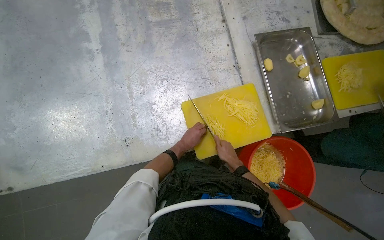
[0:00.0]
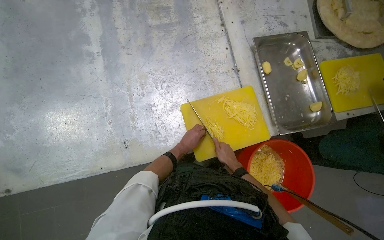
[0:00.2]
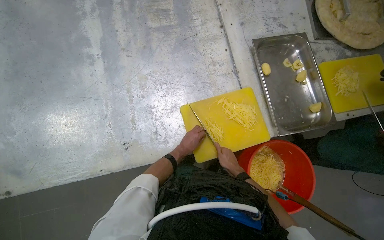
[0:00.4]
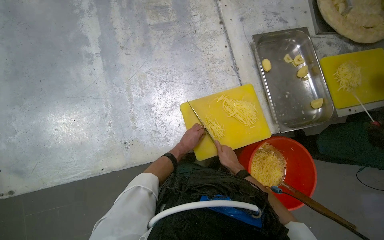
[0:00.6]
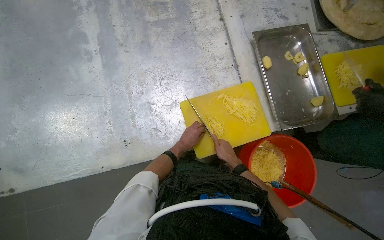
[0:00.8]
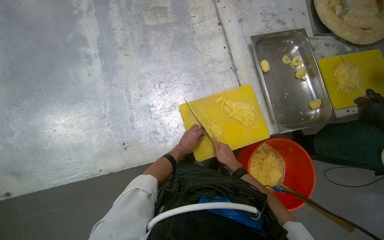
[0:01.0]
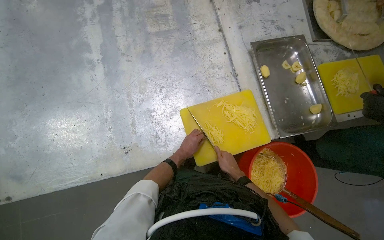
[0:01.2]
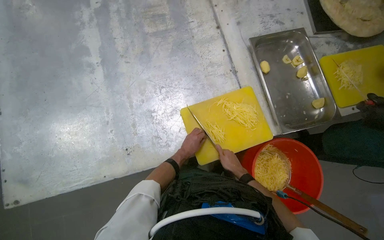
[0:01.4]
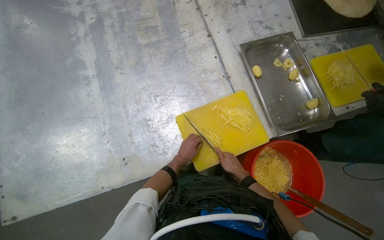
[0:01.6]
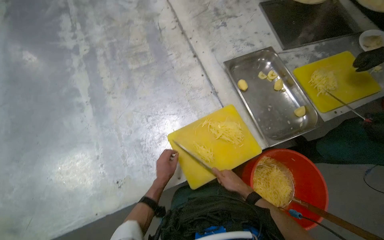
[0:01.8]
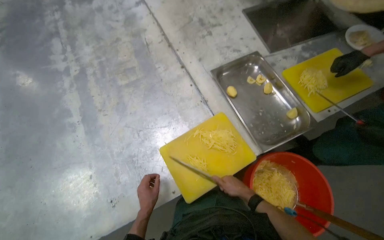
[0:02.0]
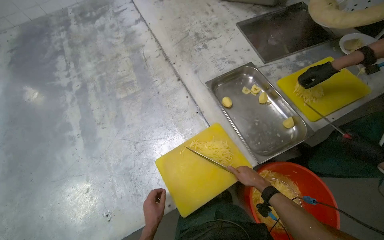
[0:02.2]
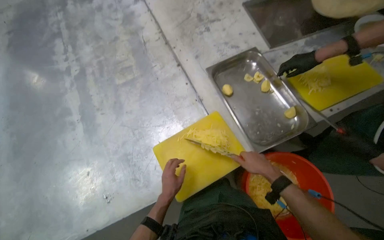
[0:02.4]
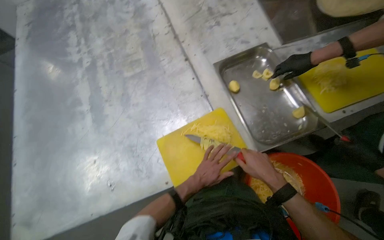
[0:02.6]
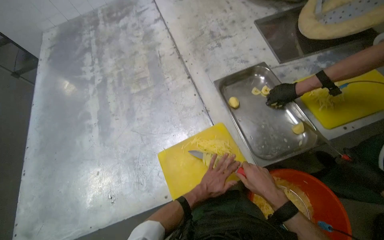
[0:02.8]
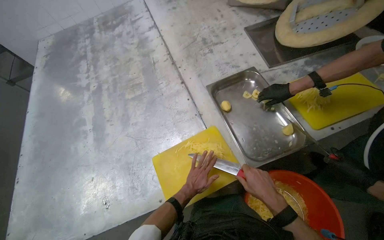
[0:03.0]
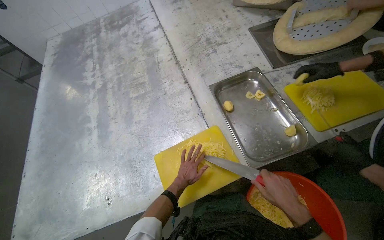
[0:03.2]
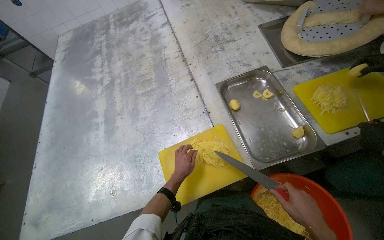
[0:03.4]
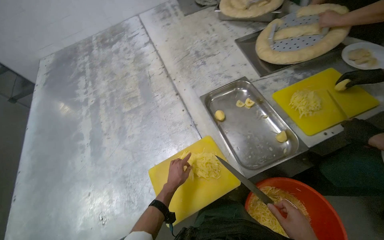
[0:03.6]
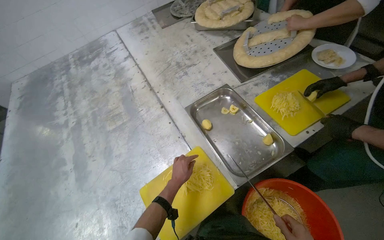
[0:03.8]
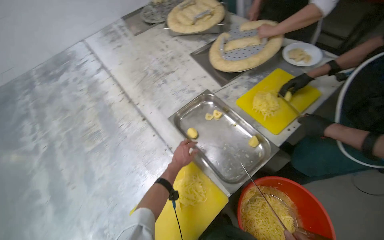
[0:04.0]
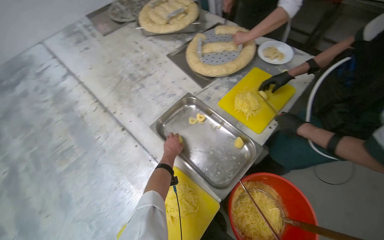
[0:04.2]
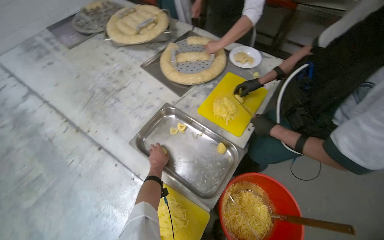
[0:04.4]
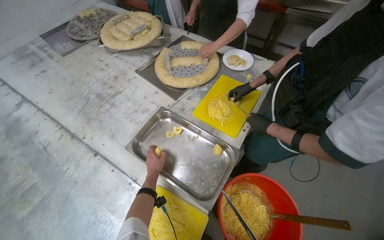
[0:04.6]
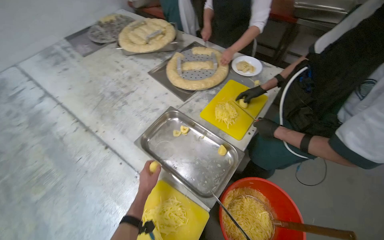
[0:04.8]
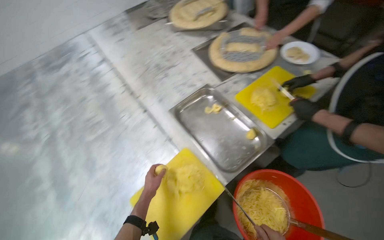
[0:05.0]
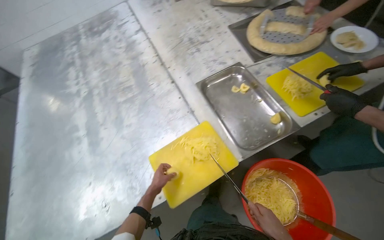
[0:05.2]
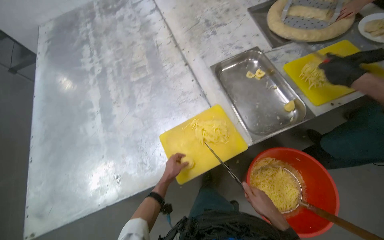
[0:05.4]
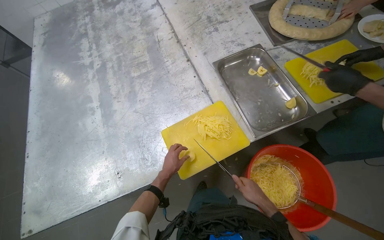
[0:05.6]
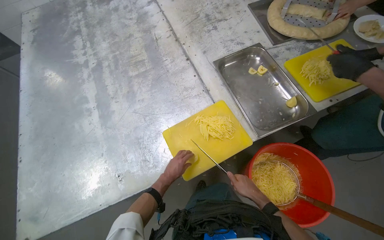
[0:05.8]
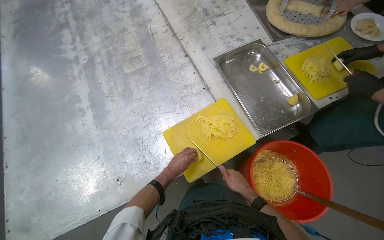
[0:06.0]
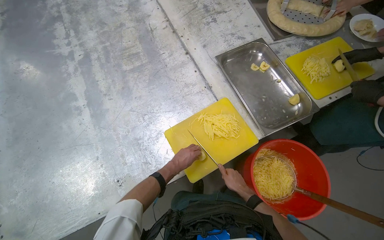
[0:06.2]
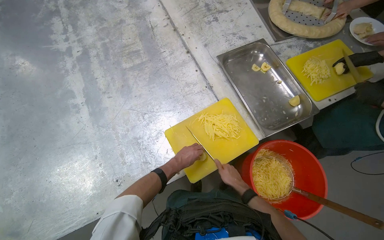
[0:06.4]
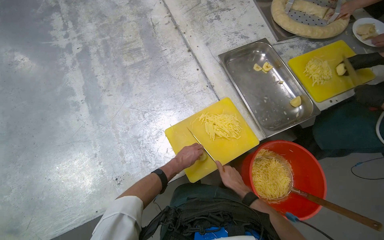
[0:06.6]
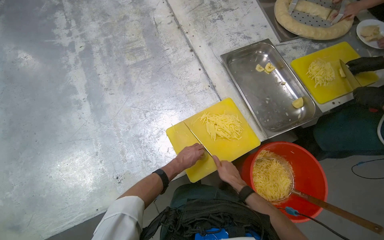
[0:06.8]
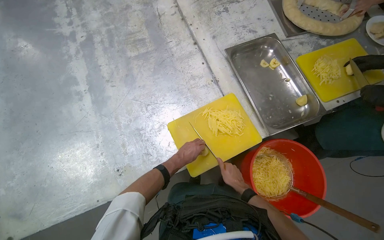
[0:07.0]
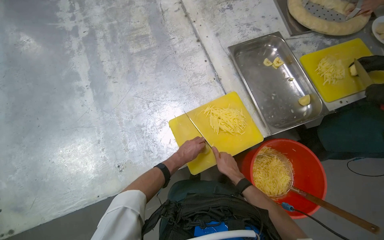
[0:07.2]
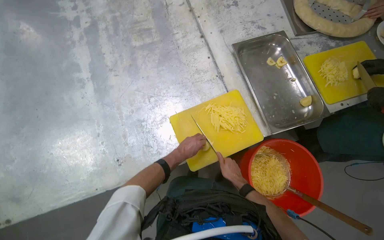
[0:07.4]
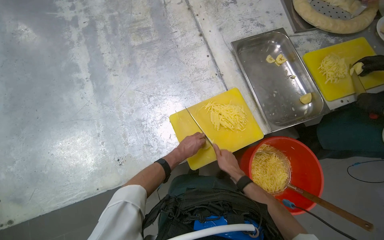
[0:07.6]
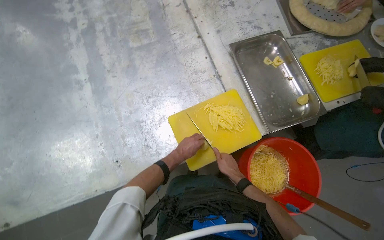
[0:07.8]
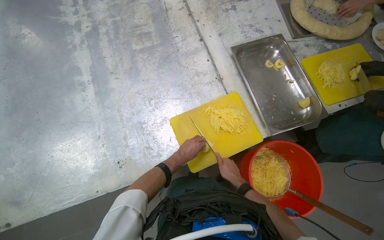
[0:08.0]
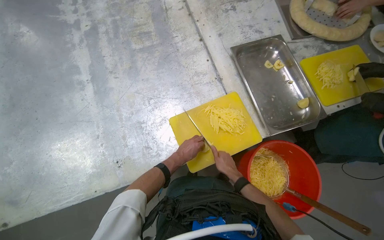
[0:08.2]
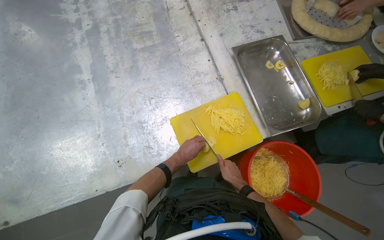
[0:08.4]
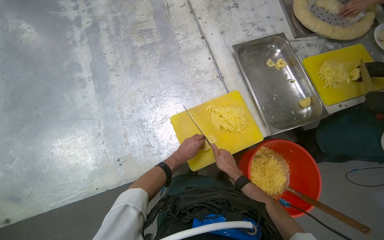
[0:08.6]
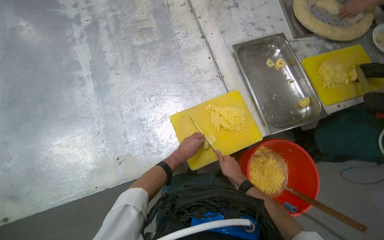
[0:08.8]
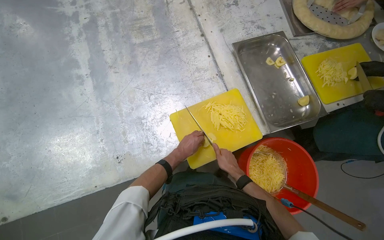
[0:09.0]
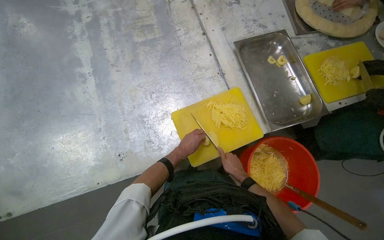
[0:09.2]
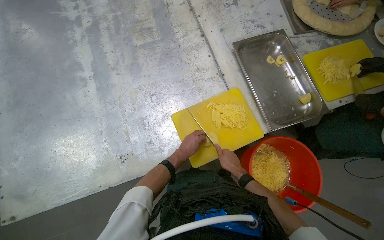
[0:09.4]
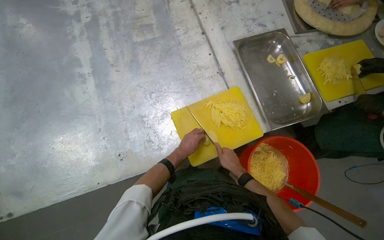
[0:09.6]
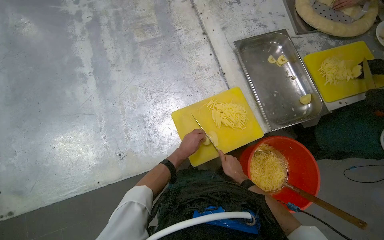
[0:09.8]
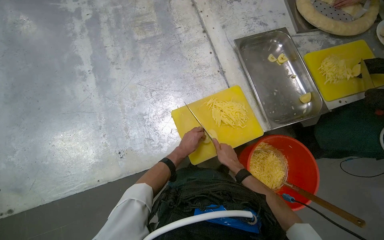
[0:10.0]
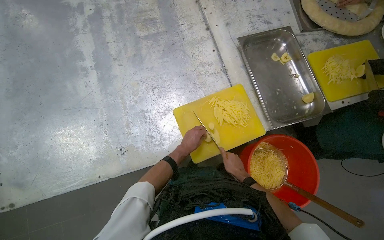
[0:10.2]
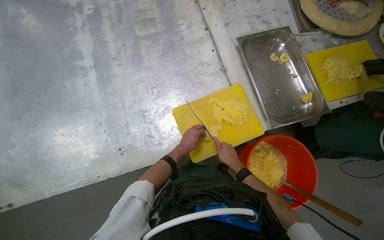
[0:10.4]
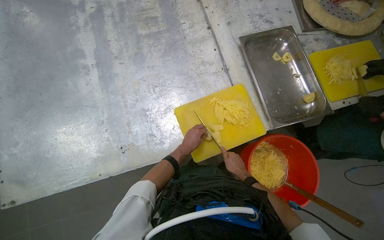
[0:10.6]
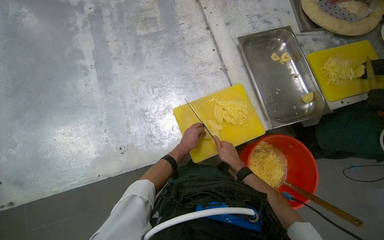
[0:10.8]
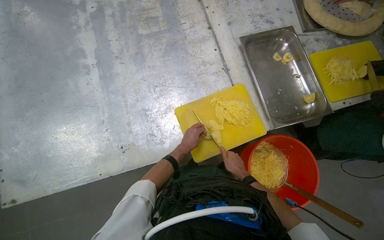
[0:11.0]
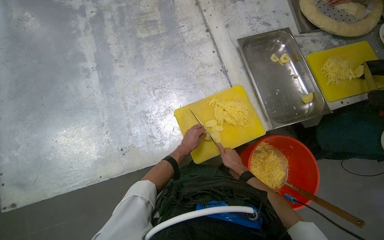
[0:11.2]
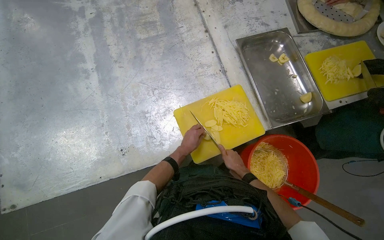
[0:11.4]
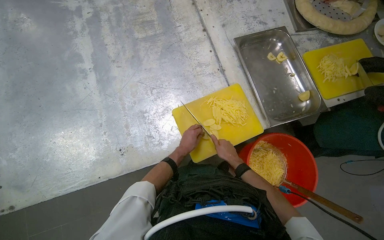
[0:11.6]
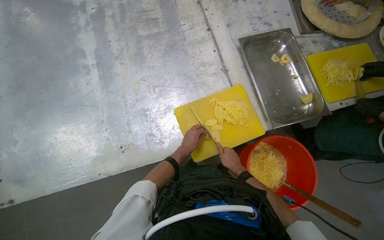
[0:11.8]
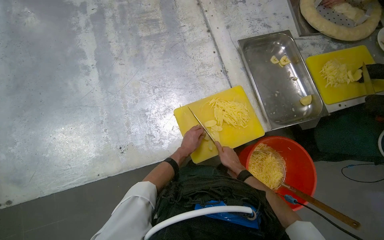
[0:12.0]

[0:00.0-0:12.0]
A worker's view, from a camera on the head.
Job: preparing food.
The whole recording: Slicing potatoes on cutting board. The worker continues slicing potatoes into thin strips on a yellow cutting board.
0:00.0 to 0:01.6: The hands work in one place, with small movements.
0:01.6 to 0:03.0: The right hand moves to the right, approximately 25 cm.
0:03.0 to 0:04.4: The wearer's head swings about 35 degrees to the right.
0:04.4 to 0:06.0: The head rotates about 30 degrees to the left.
0:06.0 to 0:07.6: The right hand goes some 10 cm to the left.
0:07.6 to 0:12.0: The hands are busy where they are.

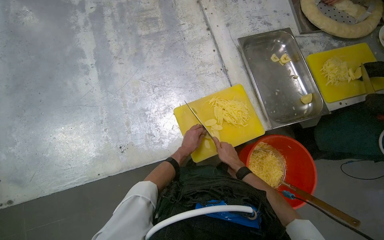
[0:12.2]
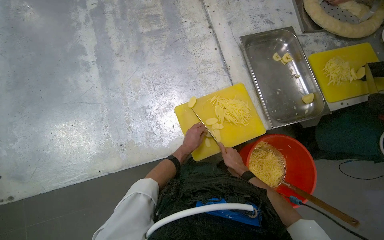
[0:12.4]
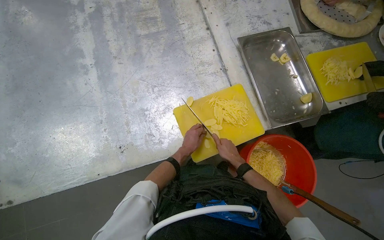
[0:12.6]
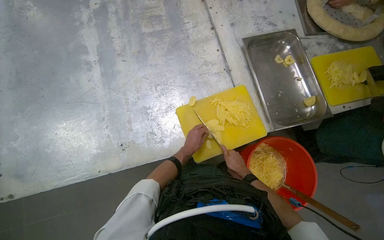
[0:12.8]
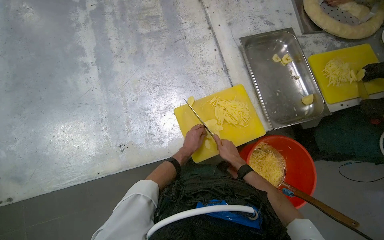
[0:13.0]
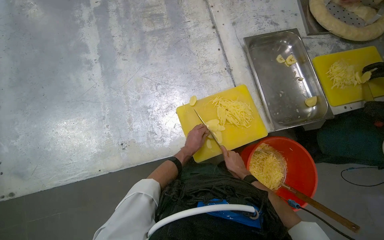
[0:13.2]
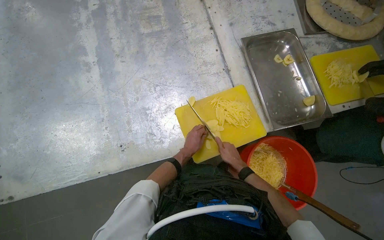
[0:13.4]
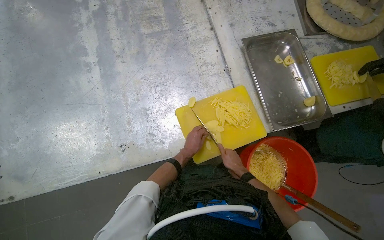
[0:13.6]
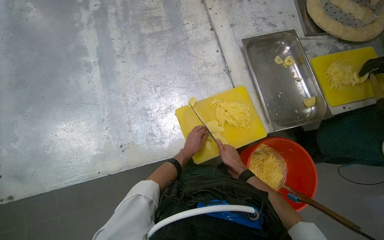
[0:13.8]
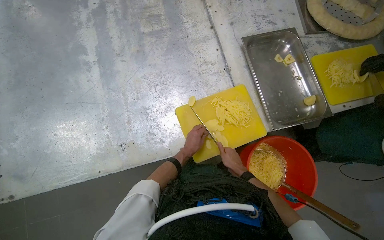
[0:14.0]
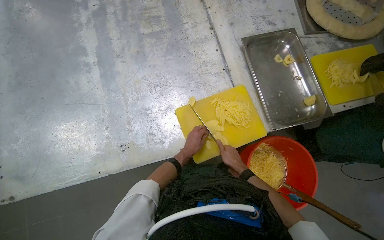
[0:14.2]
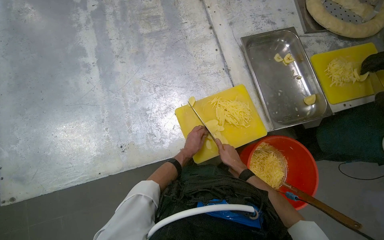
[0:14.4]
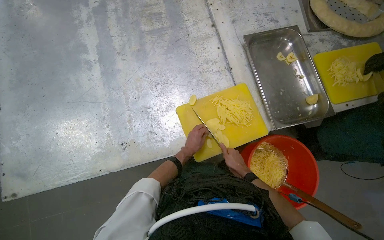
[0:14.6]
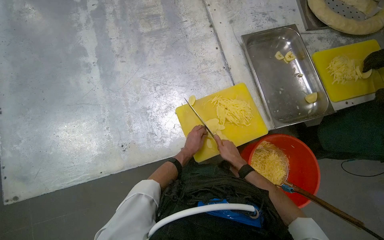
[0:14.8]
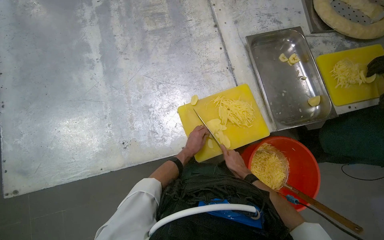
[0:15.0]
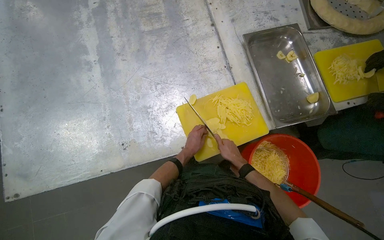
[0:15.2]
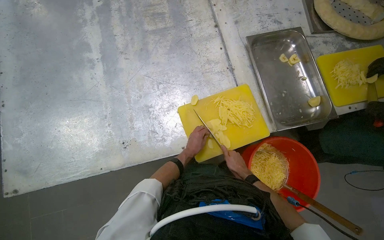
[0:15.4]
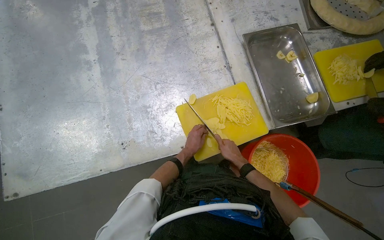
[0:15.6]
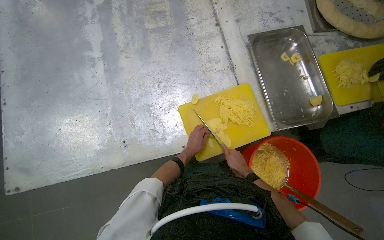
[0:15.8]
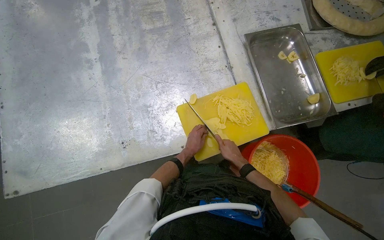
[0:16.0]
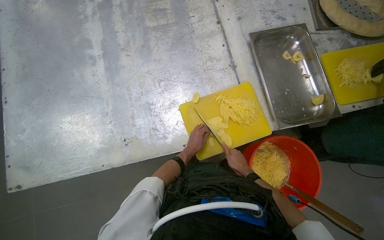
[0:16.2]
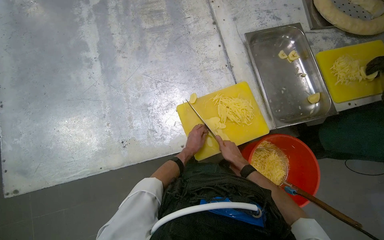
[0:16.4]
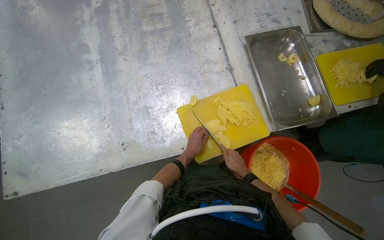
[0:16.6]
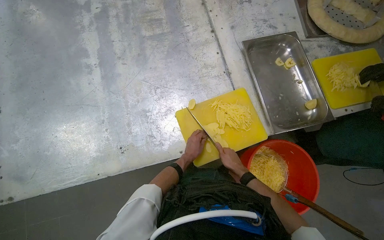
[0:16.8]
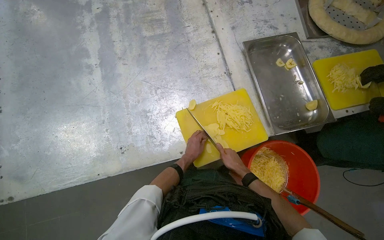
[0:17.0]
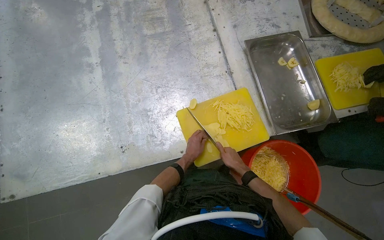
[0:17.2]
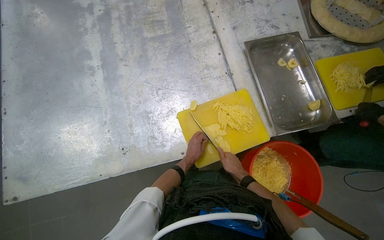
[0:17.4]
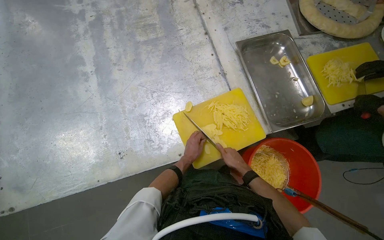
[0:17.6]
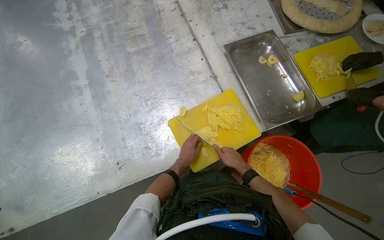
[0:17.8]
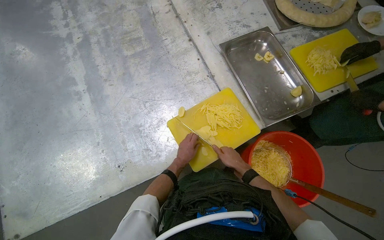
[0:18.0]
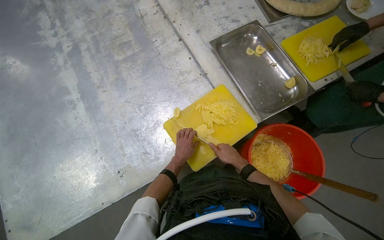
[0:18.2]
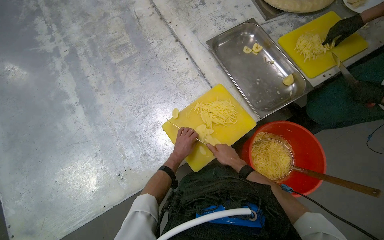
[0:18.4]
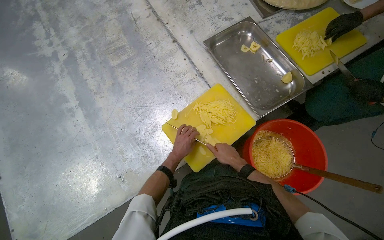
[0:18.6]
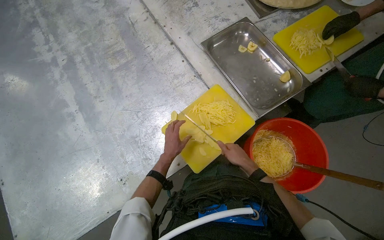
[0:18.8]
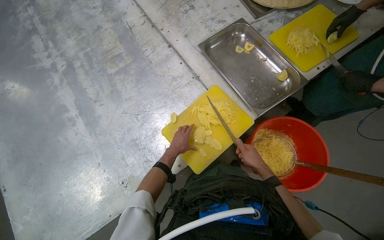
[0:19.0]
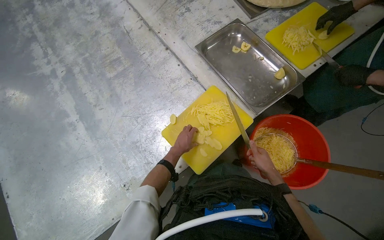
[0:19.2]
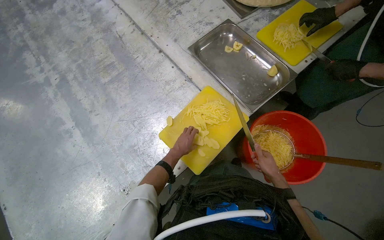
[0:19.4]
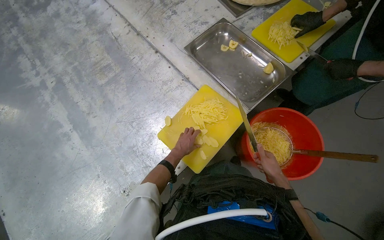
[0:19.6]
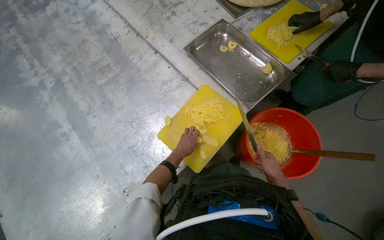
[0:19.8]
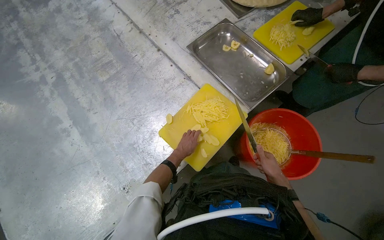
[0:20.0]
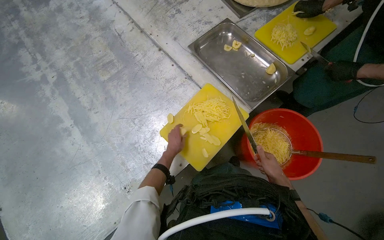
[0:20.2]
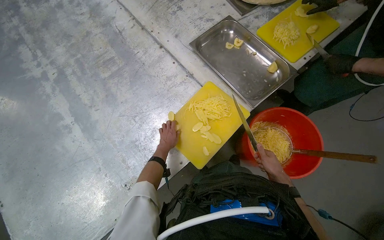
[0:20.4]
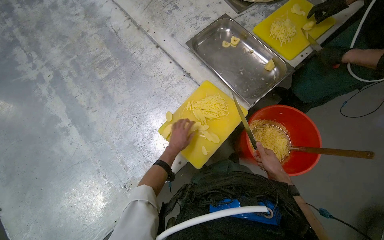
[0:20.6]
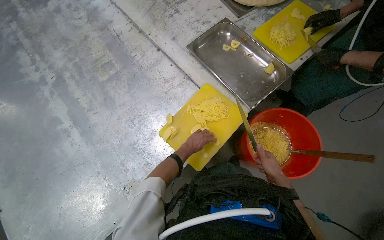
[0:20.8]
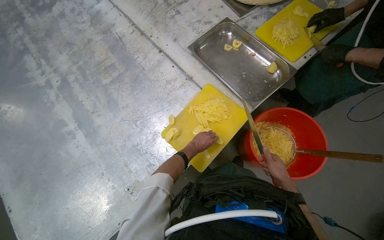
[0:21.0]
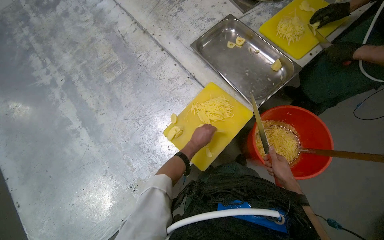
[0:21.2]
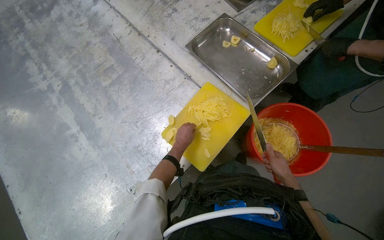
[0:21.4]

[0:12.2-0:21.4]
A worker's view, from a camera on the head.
Job: preparing food.
The whole recording: Slicing potatoes on cutting board. The worker continues slicing potatoes into thin strips on a yellow cutting board.
0:12.2 to 0:16.8: The hands make small movements and keep their place.
0:18.4 to 0:19.8: The right hand shifts approximately 15 cm to the right.
0:19.8 to 0:21.4: The left hand goes to the left and returns, roughly 10 cm each way.
